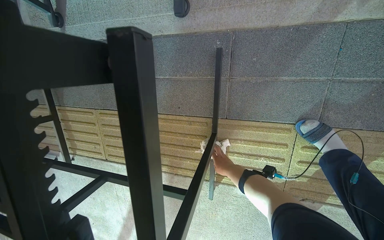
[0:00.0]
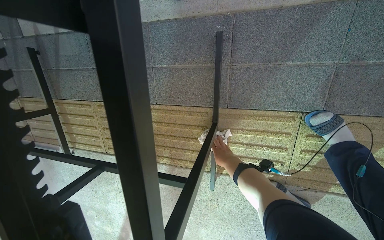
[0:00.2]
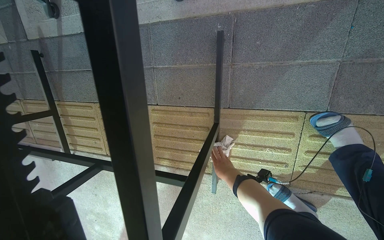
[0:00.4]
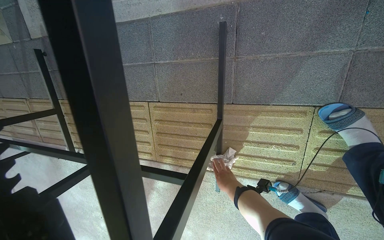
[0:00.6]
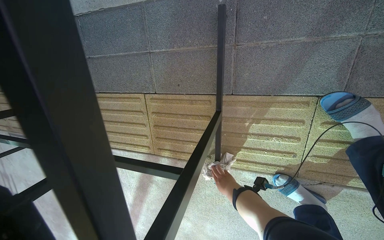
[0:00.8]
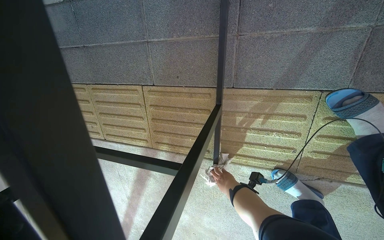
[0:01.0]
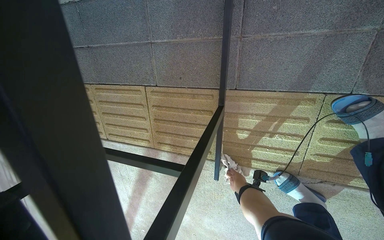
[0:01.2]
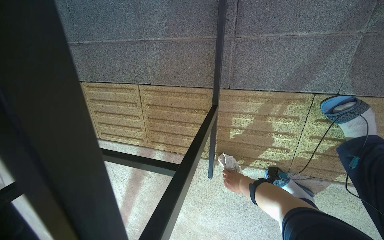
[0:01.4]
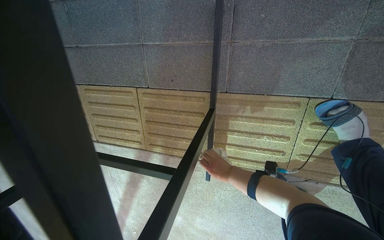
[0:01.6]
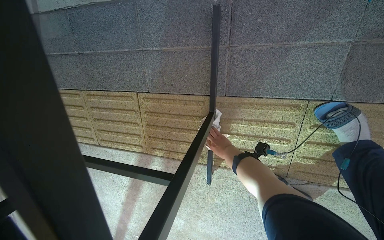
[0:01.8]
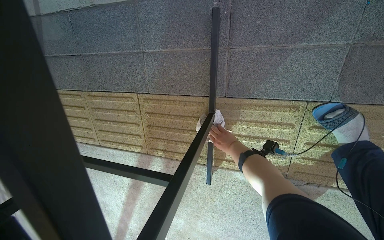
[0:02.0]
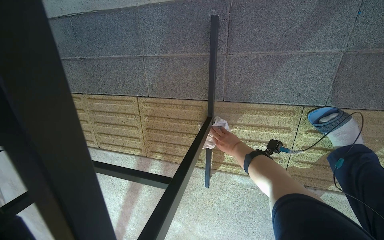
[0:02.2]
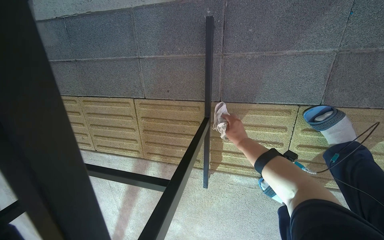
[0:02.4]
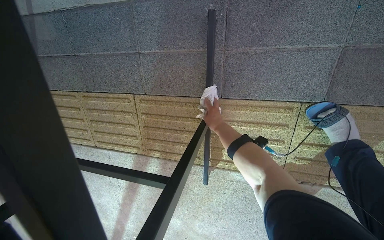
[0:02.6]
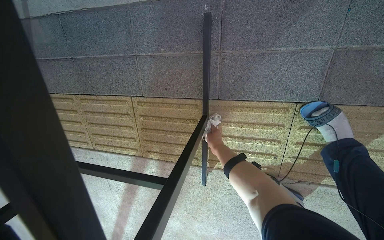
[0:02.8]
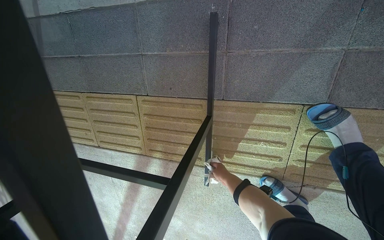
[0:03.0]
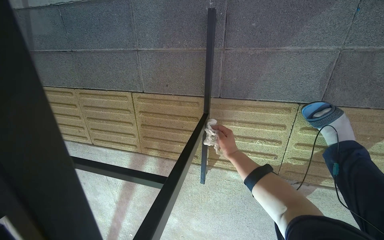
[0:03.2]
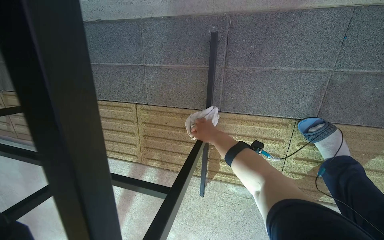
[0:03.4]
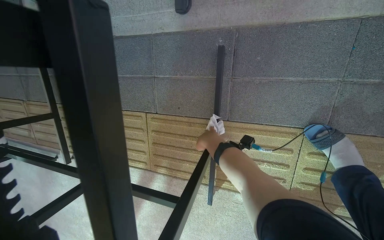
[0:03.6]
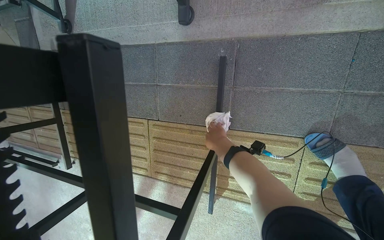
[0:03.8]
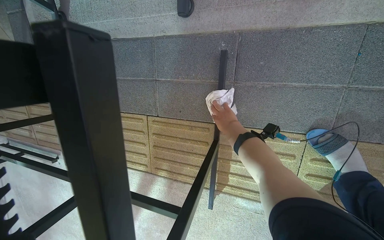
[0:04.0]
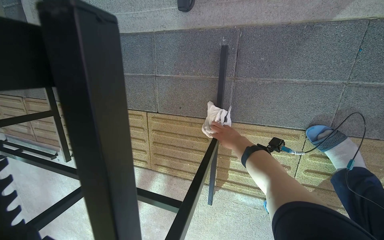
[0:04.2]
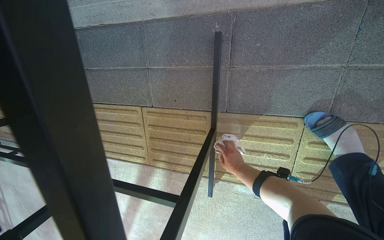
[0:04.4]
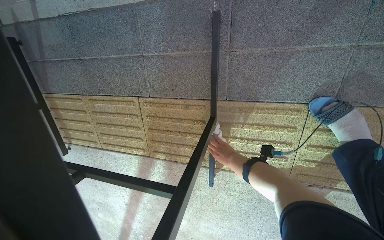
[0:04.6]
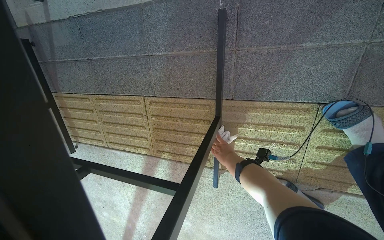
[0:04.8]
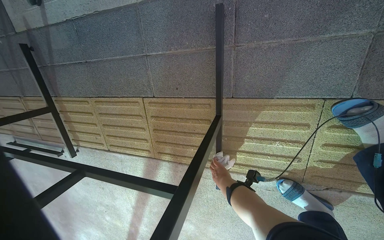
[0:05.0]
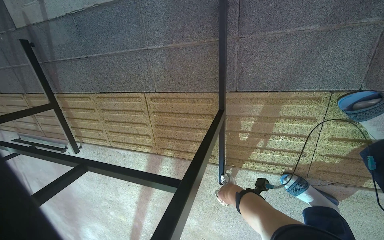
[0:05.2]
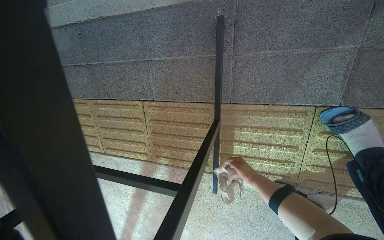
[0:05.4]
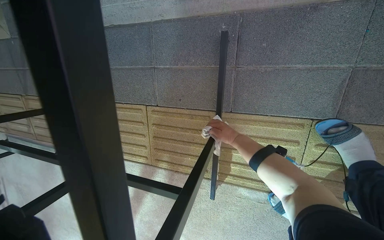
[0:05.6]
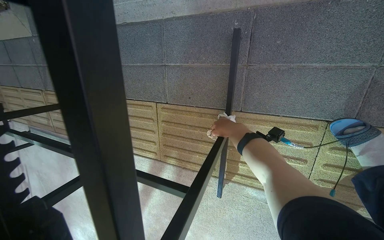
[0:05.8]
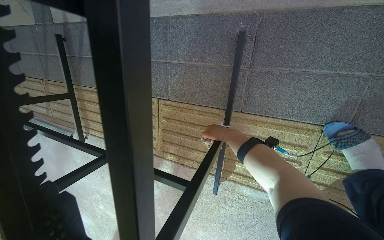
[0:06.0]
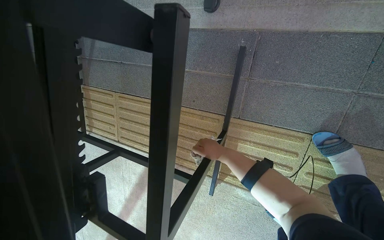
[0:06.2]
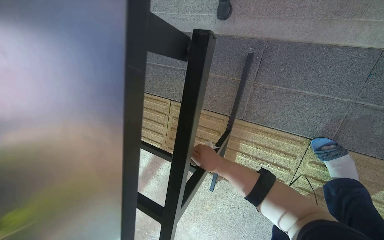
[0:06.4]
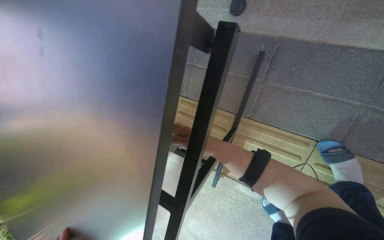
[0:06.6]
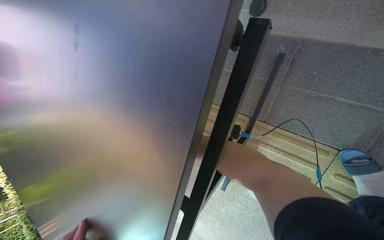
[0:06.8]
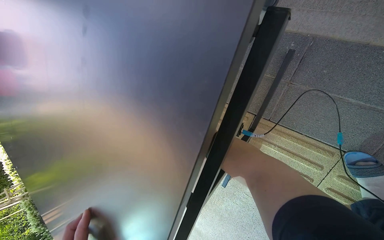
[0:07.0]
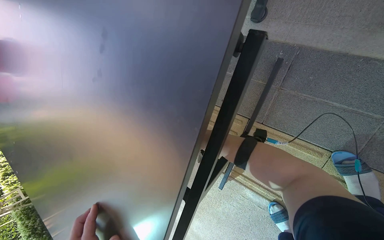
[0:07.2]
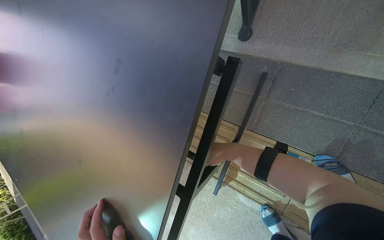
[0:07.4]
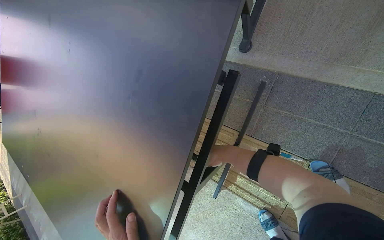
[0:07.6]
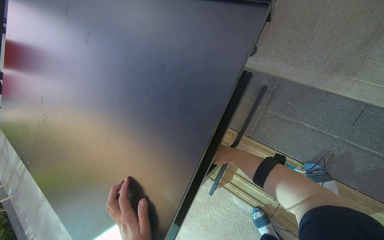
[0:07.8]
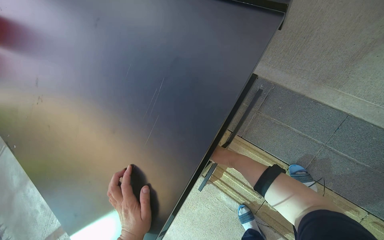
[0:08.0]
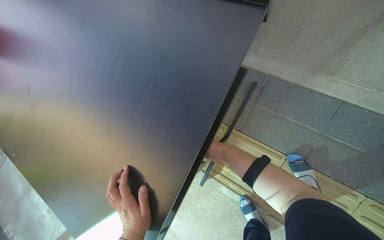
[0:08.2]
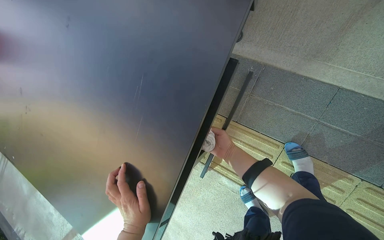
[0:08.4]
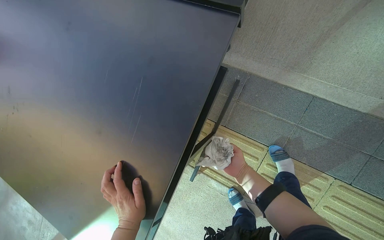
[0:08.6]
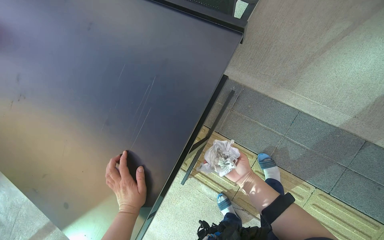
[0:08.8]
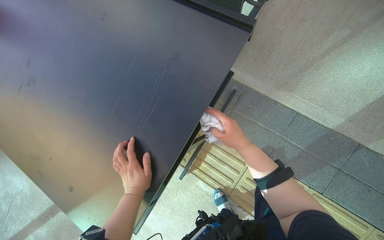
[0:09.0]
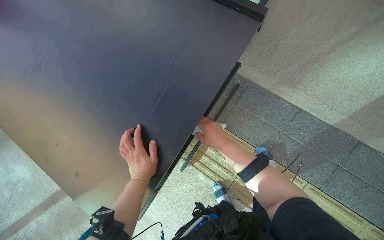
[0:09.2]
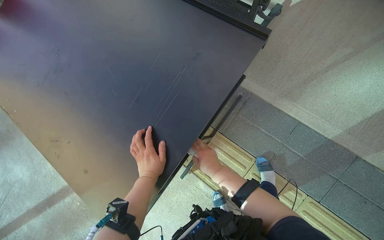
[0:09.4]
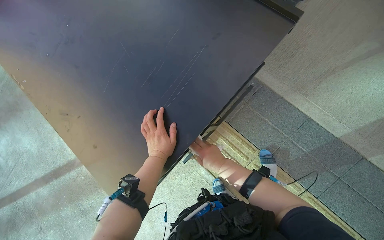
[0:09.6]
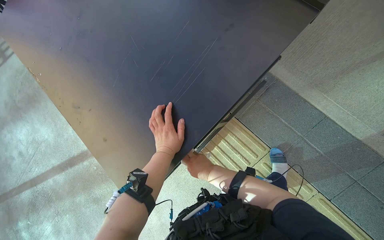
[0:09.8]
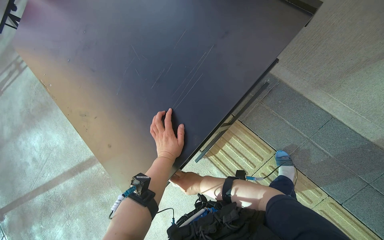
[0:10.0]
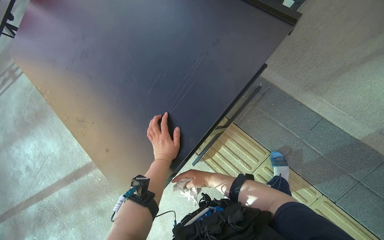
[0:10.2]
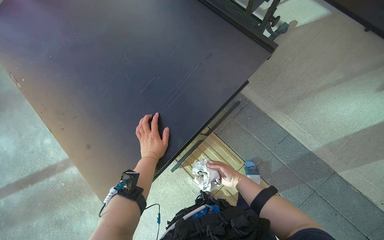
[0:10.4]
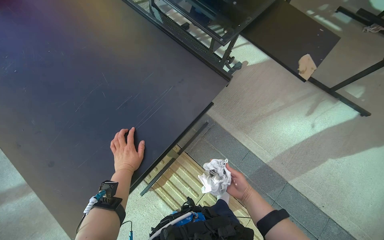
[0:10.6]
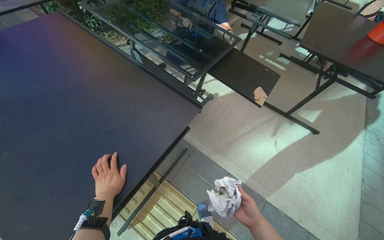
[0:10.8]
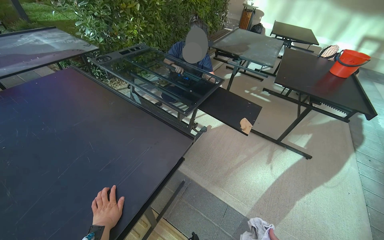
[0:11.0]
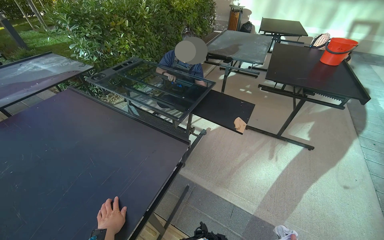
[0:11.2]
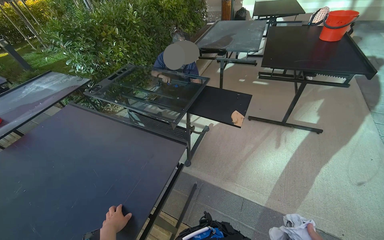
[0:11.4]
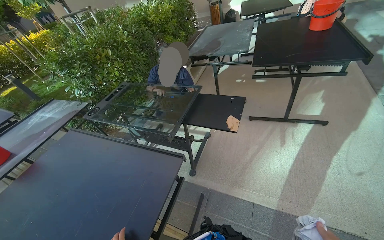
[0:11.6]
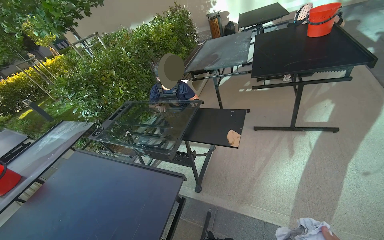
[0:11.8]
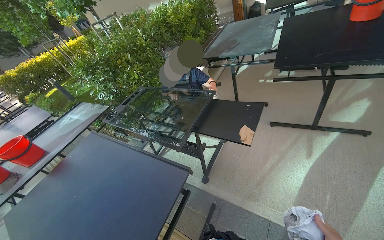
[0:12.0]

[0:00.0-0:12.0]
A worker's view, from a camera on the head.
Job: wiping surfaces.
The whole recording: Cleaning table. The worker wipes the top surface and frame of a black table with a cloth.
0:01.6 to 0:03.0: The right hand goes up the picture and returns, roughly 20 cm each way.
0:03.0 to 0:04.4: The right hand goes up the picture and returns, approximately 30 cm each way.
0:04.4 to 0:06.0: The right hand moves up the picture and to the left, roughly 15 cm.
0:06.0 to 0:07.6: The right hand moves nearer and farther over some 15 cm, changing direction 2 times.
0:07.6 to 0:09.0: The right hand travels nearer to the camera by some 35 cm.
0:09.0 to 0:10.4: The right hand is displaced down the picture and farther from the camera by approximately 20 cm.
0:10.4 to 0:12.0: The camera travels roughly 40 cm. The view tilts approximately 35 degrees upward. The scene turns some 30 degrees counterclockwise in the picture.

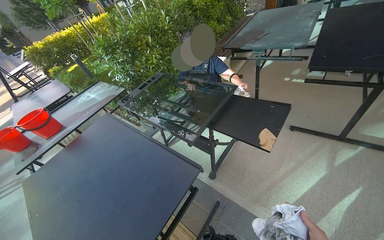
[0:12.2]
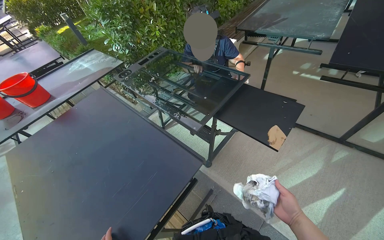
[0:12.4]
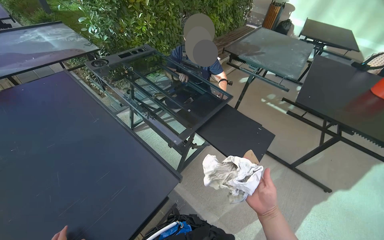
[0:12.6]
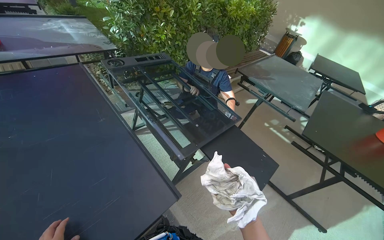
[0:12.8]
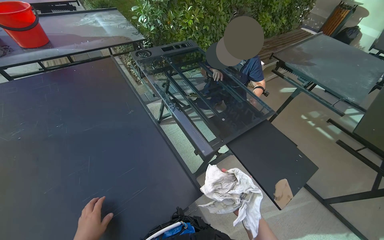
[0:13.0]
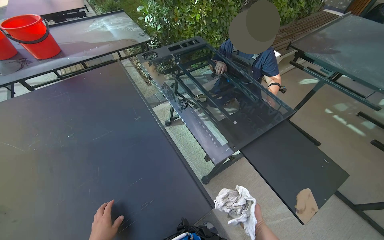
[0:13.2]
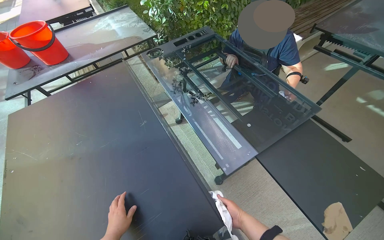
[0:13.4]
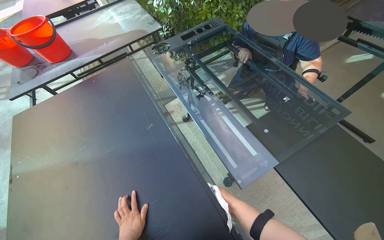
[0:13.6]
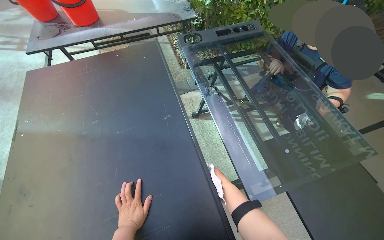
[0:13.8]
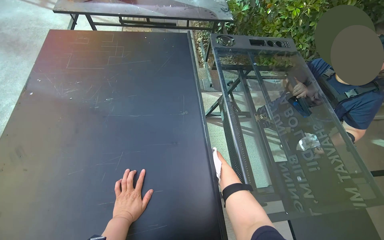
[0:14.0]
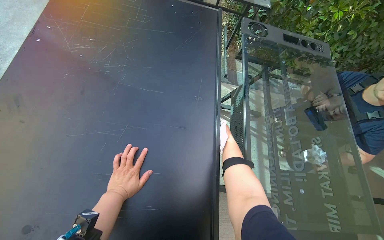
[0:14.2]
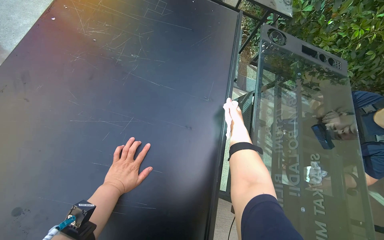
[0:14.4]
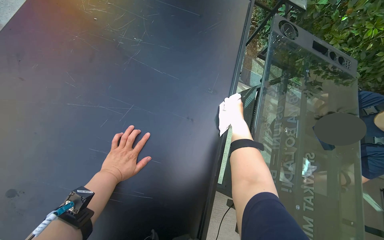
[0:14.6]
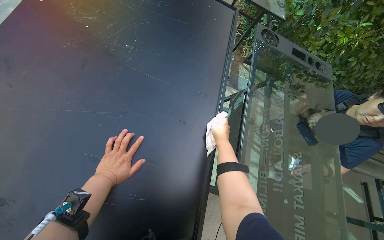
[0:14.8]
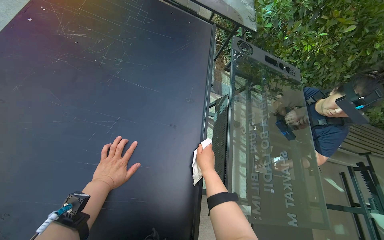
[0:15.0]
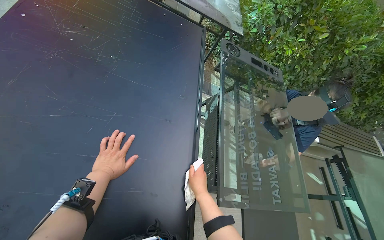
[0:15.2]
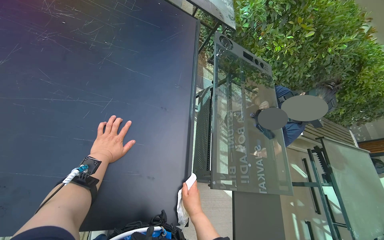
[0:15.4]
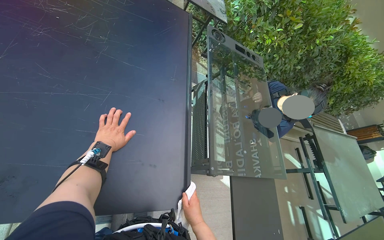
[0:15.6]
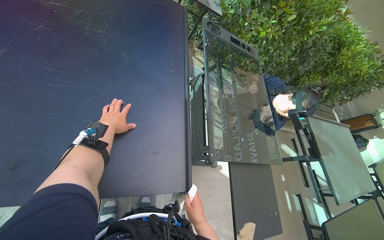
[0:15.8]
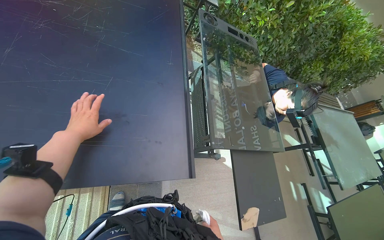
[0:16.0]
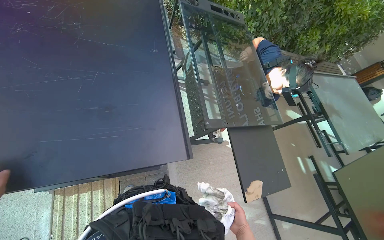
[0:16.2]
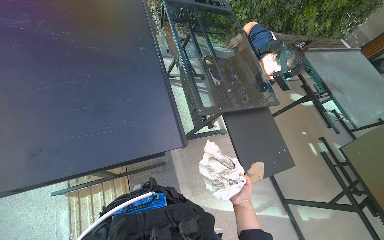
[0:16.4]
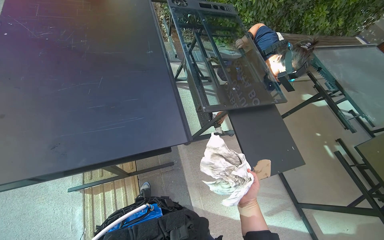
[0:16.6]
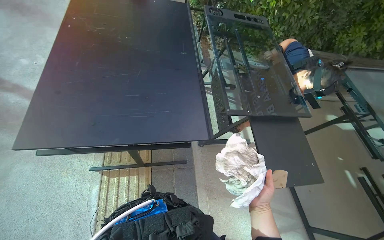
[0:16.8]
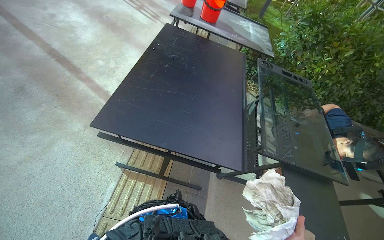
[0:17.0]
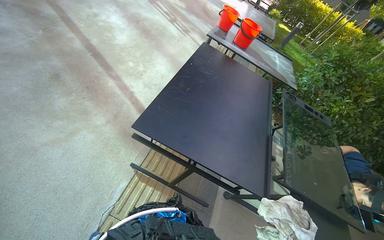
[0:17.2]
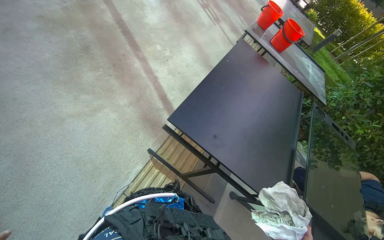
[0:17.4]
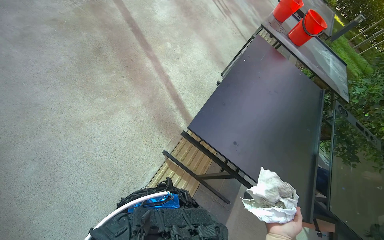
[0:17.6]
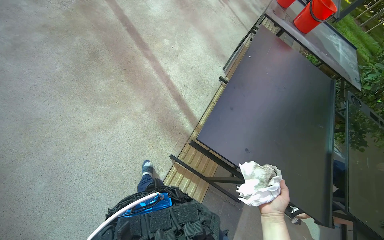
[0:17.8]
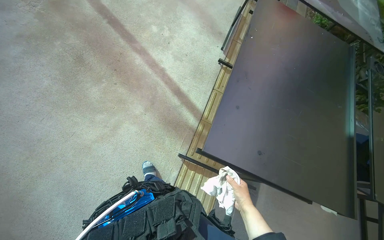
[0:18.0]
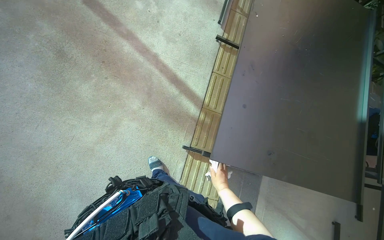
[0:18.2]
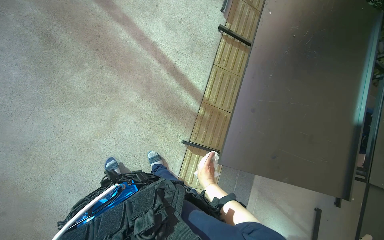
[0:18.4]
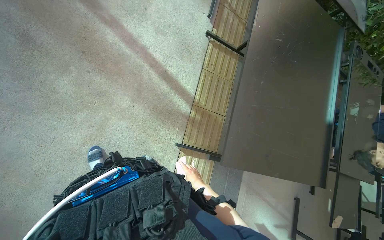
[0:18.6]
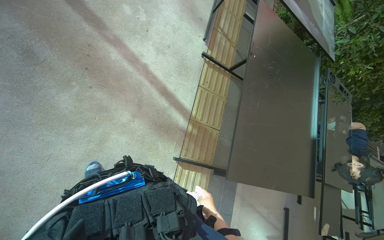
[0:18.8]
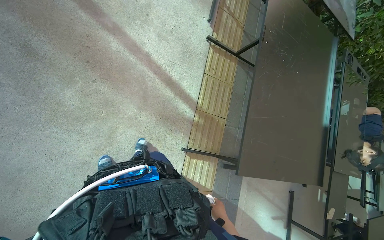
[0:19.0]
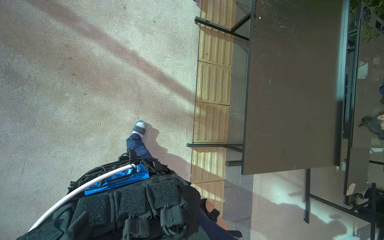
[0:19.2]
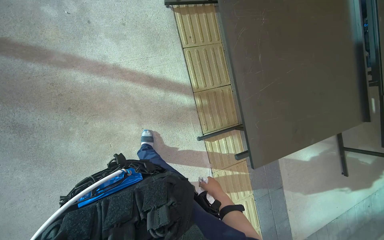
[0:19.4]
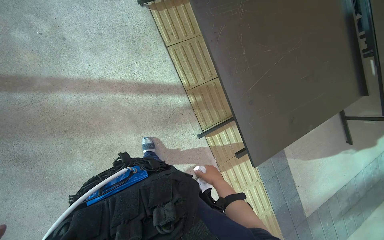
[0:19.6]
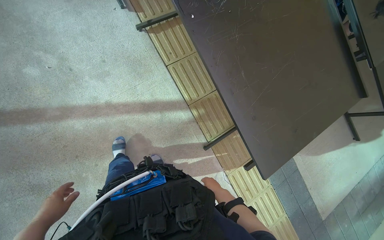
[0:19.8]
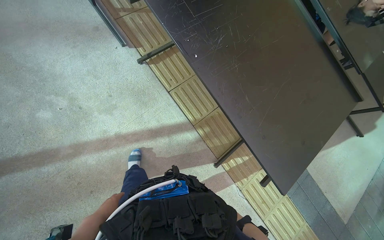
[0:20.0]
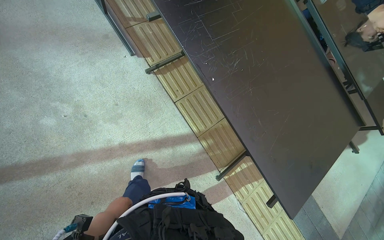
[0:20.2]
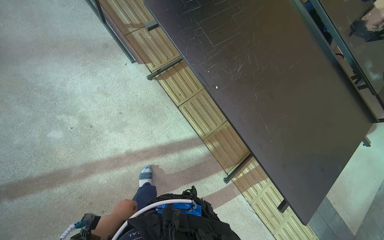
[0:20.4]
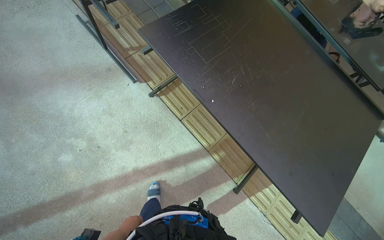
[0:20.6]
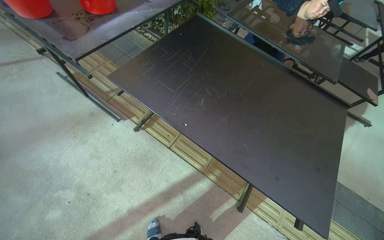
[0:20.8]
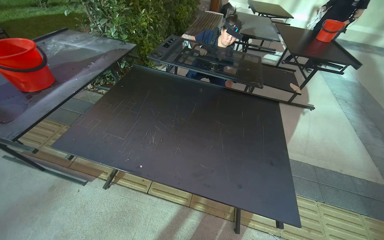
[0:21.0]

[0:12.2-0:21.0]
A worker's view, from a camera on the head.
Job: wiping surfaces.
The whole recording: Cleaning table. The worker wipes the top surface and frame of a black table with a cloth.
0:12.2 to 0:13.6: The wearer moves roughly 50 cm. The camera pitches downward, by some 15 degrees.
0:13.6 to 0:15.2: The scene turns approximately 45 degrees clockwise in the picture.
0:15.2 to 0:16.6: The right hand is displaced down the picture by approximately 50 cm.
0:16.6 to 0:18.0: The camera is carried about 80 cm. The head rotates roughly 40 degrees to the left.
0:18.0 to 0:19.6: The wearer moves roughly 50 cm. The wearer looks approximately 35 degrees further downward. The scene turns approximately 45 degrees counterclockwise in the picture.
0:19.6 to 0:21.0: The wearer looks approximately 35 degrees further upward. The scene turns some 50 degrees counterclockwise in the picture.
